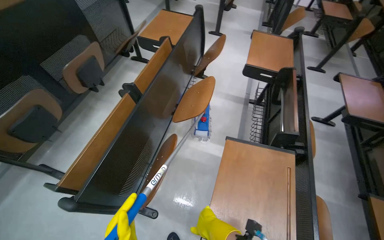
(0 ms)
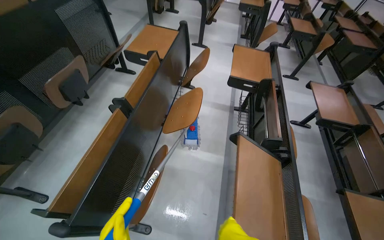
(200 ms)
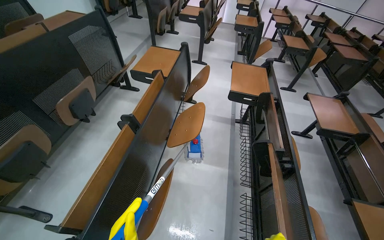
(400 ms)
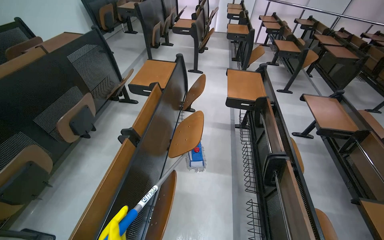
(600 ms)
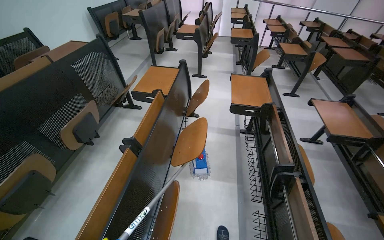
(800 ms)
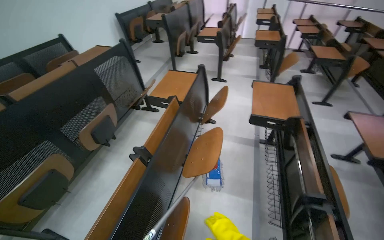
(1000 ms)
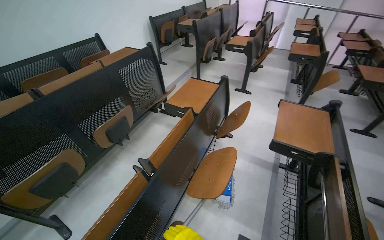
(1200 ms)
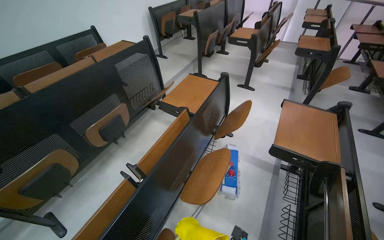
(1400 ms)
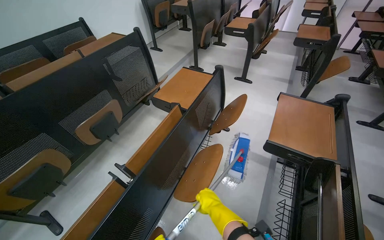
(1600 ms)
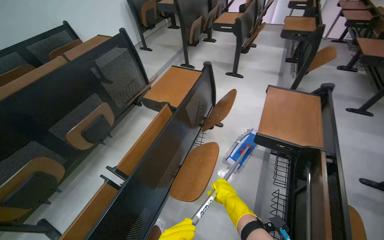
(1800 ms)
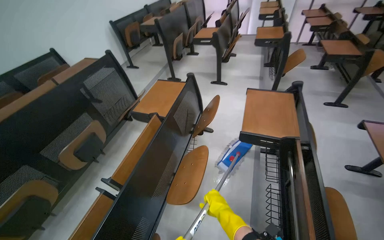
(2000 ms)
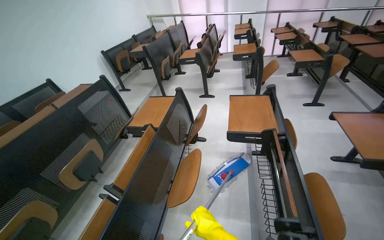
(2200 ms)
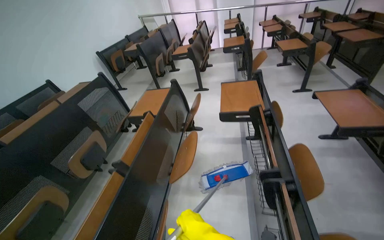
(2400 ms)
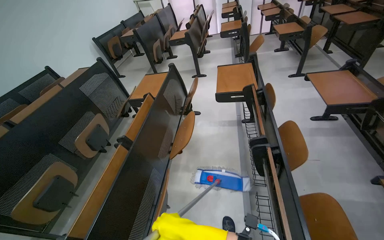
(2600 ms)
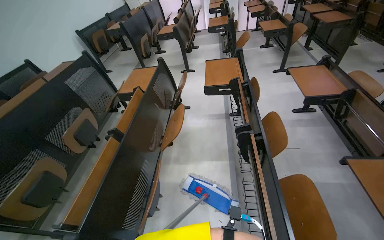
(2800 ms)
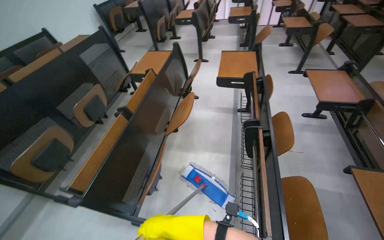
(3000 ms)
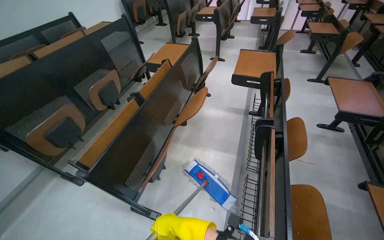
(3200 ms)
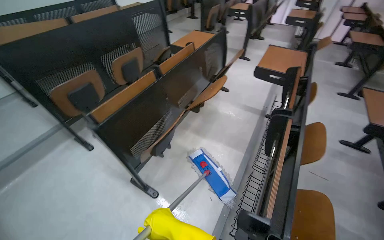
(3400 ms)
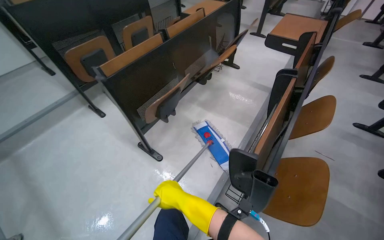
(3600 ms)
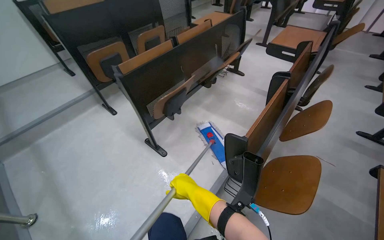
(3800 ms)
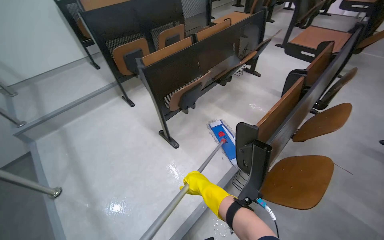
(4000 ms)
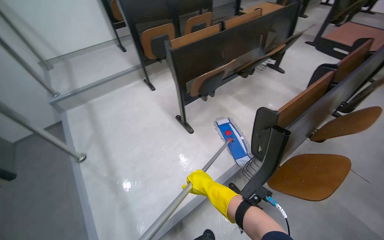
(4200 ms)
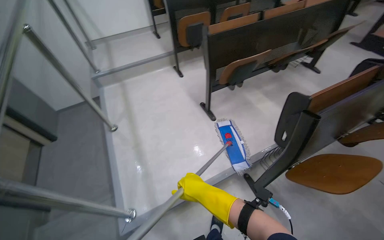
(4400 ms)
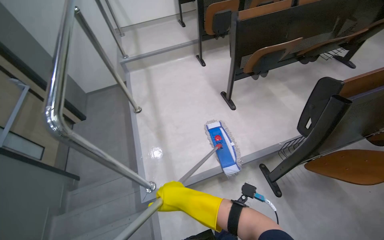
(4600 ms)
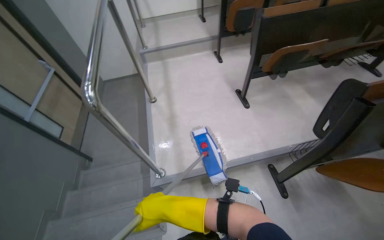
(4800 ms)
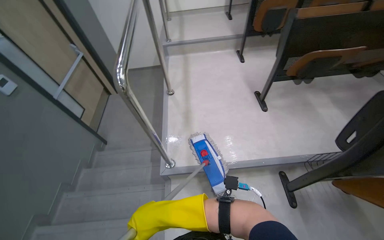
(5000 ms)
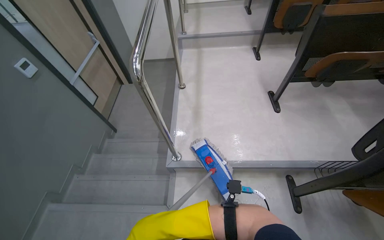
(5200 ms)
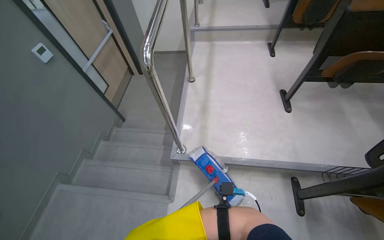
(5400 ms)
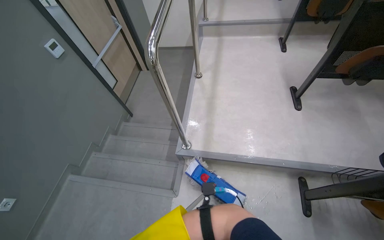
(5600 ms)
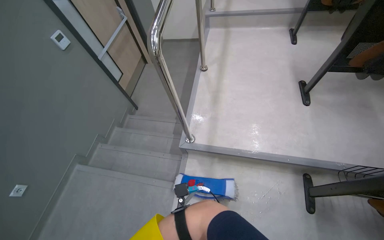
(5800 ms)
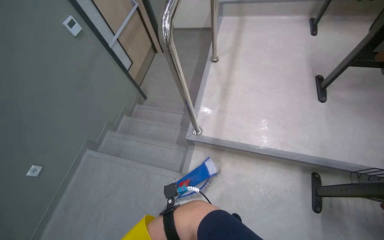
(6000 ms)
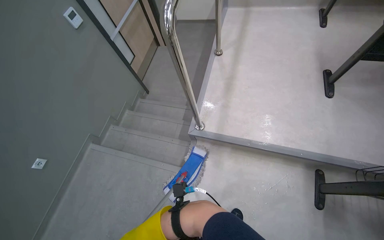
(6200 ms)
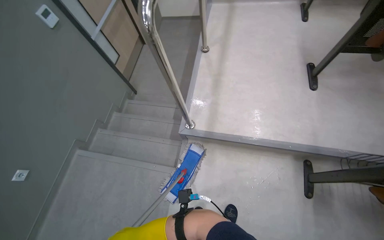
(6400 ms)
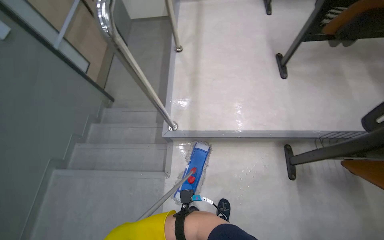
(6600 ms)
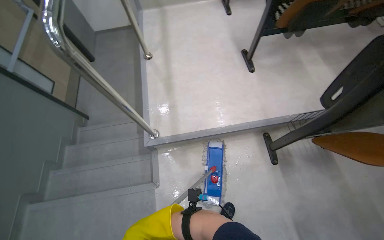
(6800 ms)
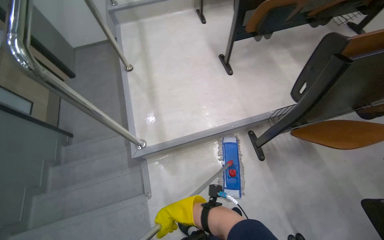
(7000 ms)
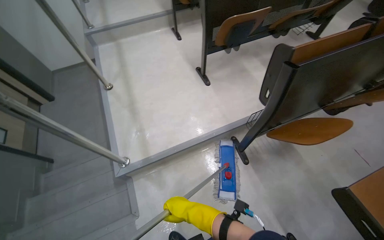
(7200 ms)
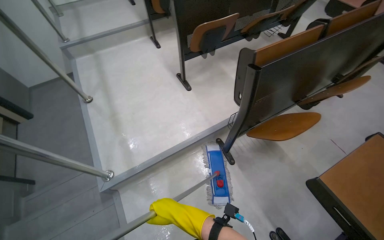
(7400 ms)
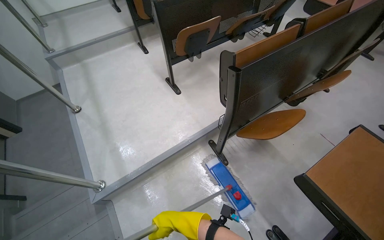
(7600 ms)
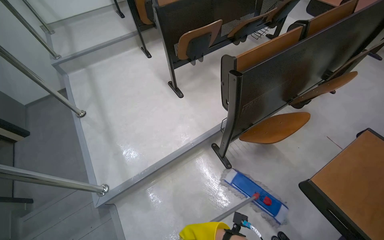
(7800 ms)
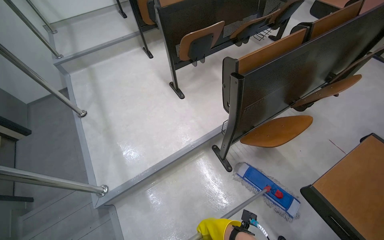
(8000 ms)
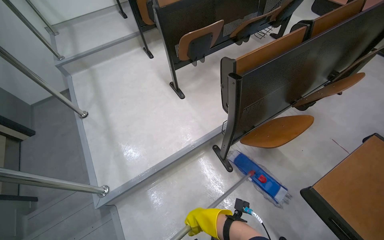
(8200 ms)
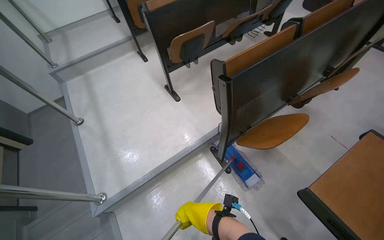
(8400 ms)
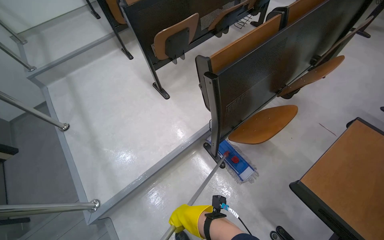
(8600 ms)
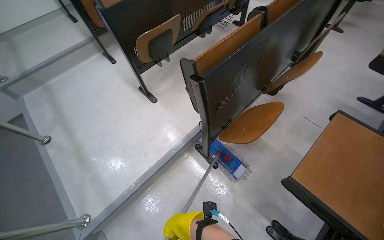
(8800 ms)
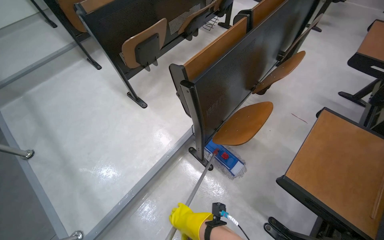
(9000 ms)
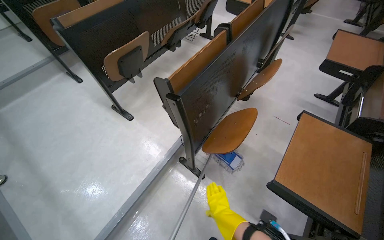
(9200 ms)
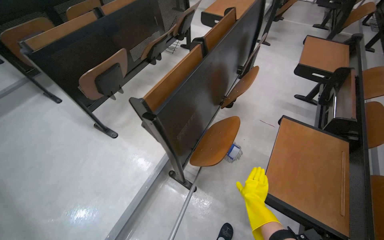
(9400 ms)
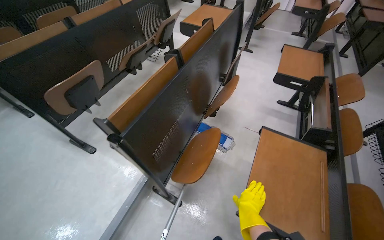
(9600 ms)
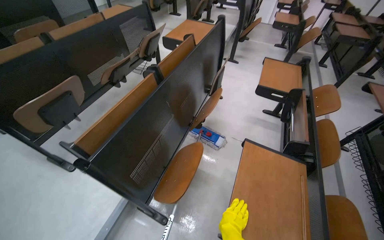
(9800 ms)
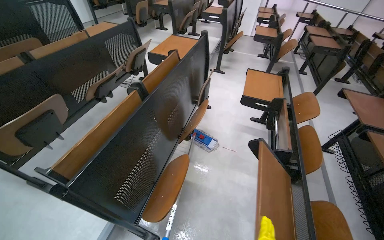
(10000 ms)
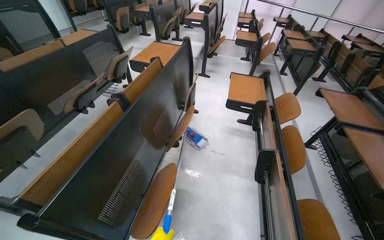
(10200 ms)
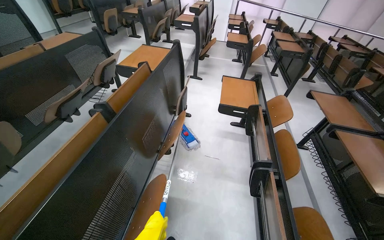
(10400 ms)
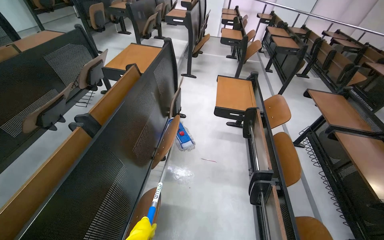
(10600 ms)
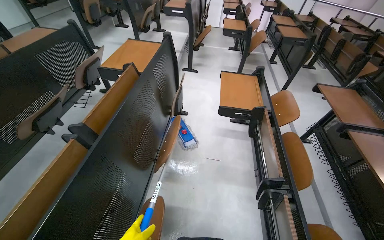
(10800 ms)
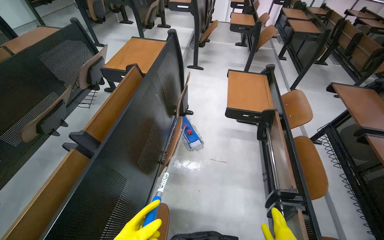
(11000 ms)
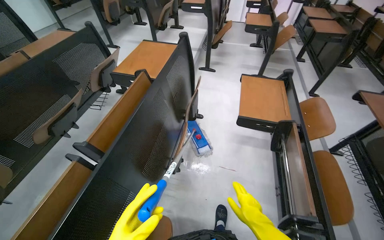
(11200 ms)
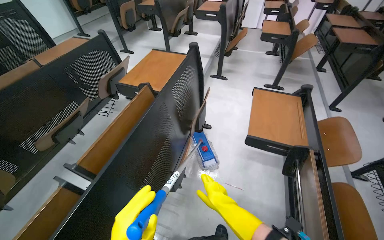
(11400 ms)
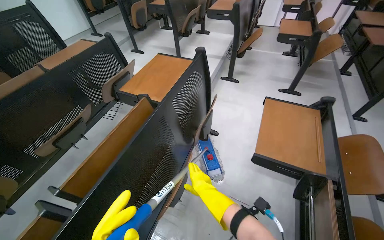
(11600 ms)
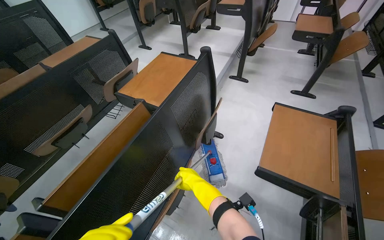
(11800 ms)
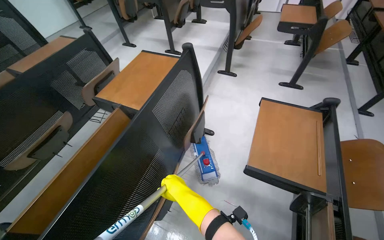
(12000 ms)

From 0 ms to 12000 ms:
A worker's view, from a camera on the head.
Job: mopping floor.
The whole recording: Mopping lecture hall floor. The worker mops the floor of the lecture hall, moving the mop through the aisles between seats.
From 1600 ms to 3000 ms: The head travels about 60 cm.
From 3000 ms to 4400 ms: The head travels approximately 70 cm. The wearer looks some 50 degrees further to the left.
From 4400 ms to 6000 ms: The head rotates about 40 degrees to the left. The wearer looks about 15 degrees further downward.
From 6000 ms to 7600 ms: The head turns to the right by approximately 50 degrees.
From 7600 ms to 9000 ms: The right hand reaches approximately 10 cm farther from the camera, then returns.
From 9000 ms to 10400 ms: The head travels some 40 cm. The wearer looks some 30 degrees further to the right. The wearer looks some 15 degrees further upward.
From 10400 ms to 12000 ms: The camera is carried about 70 cm.

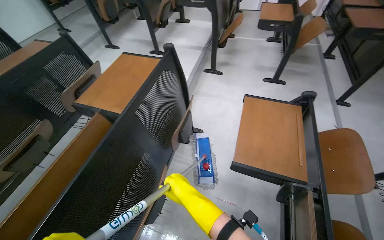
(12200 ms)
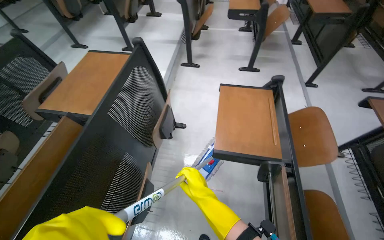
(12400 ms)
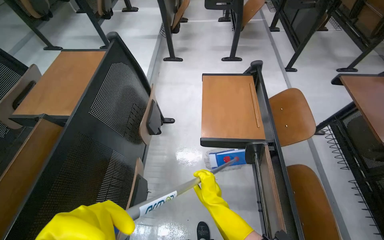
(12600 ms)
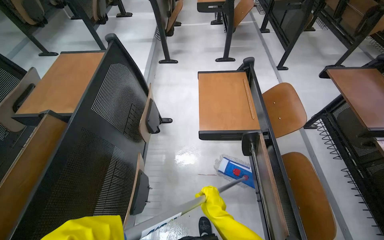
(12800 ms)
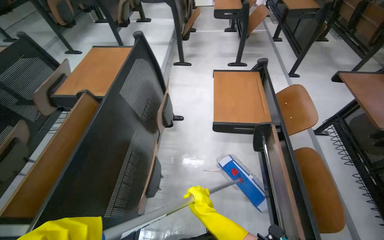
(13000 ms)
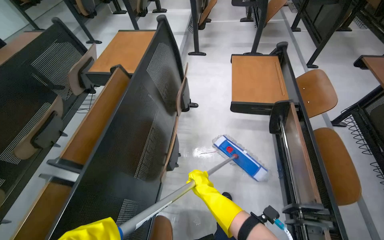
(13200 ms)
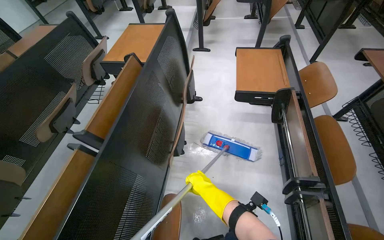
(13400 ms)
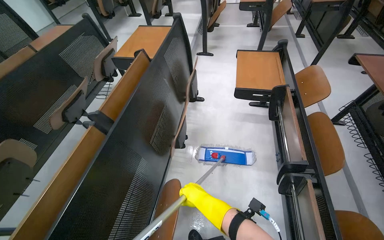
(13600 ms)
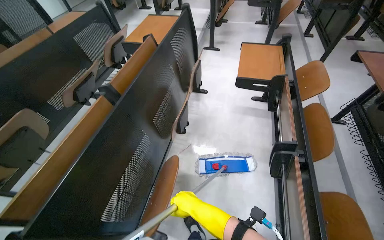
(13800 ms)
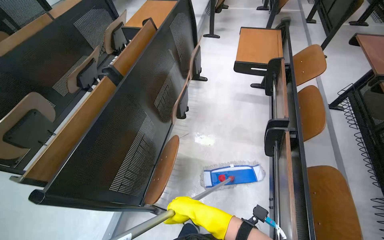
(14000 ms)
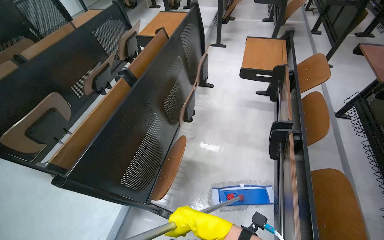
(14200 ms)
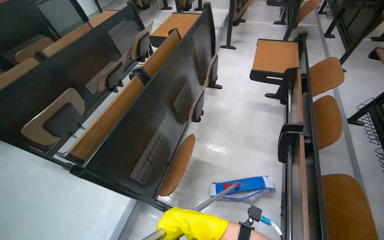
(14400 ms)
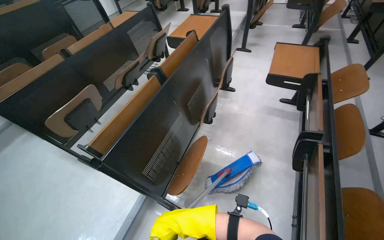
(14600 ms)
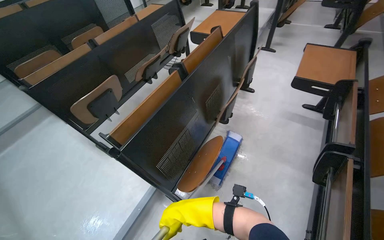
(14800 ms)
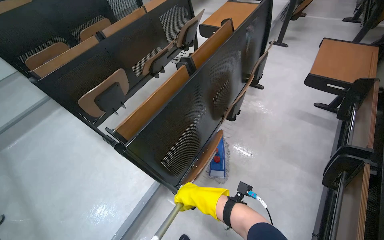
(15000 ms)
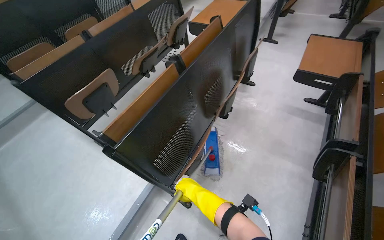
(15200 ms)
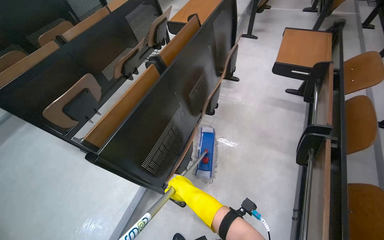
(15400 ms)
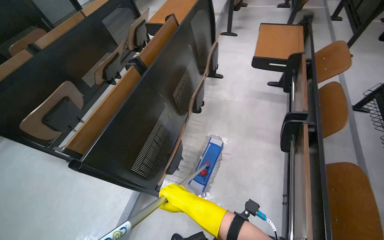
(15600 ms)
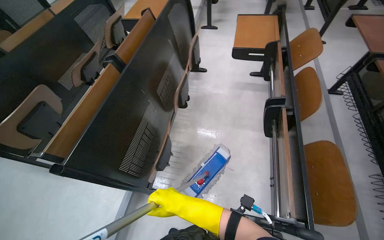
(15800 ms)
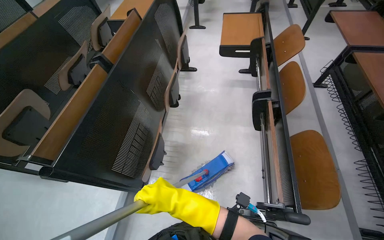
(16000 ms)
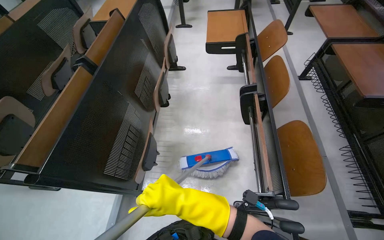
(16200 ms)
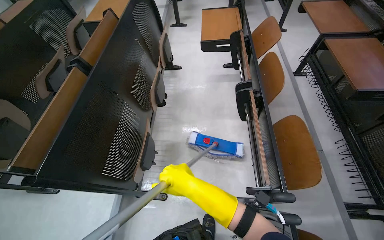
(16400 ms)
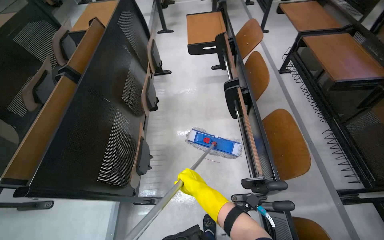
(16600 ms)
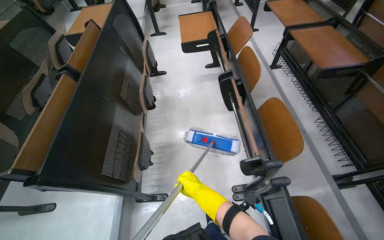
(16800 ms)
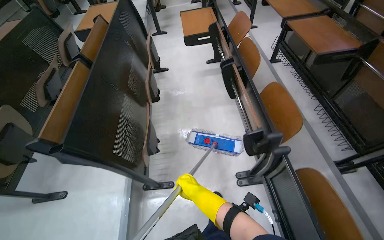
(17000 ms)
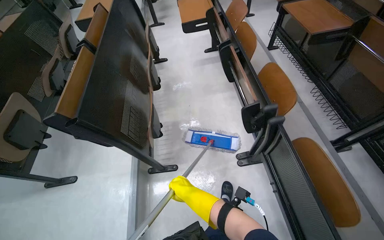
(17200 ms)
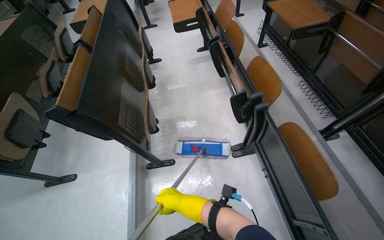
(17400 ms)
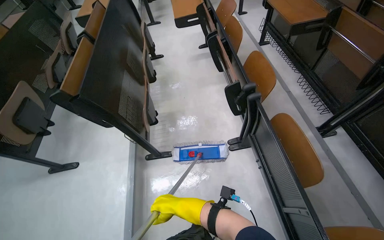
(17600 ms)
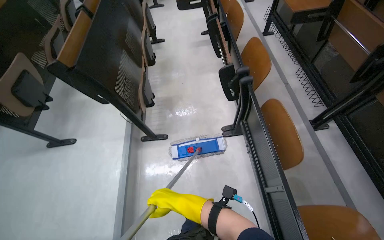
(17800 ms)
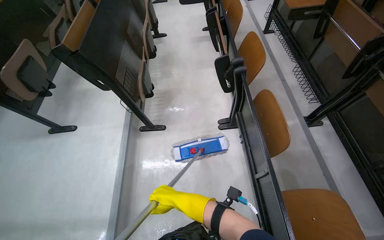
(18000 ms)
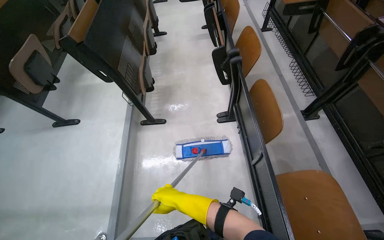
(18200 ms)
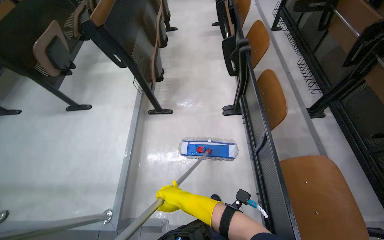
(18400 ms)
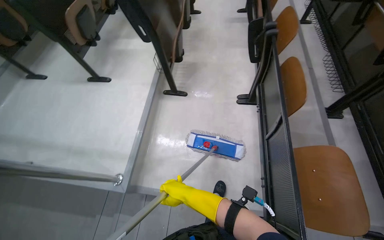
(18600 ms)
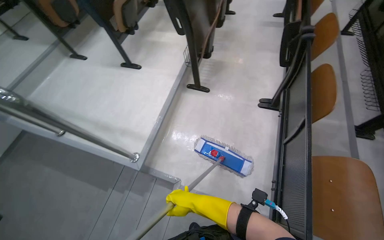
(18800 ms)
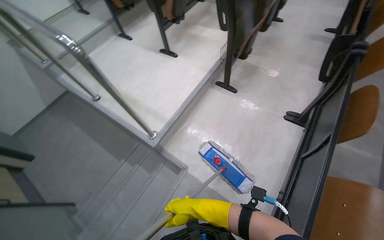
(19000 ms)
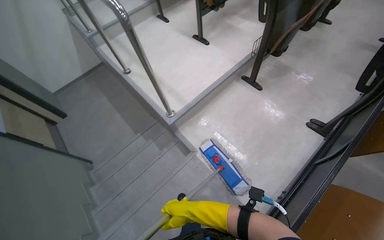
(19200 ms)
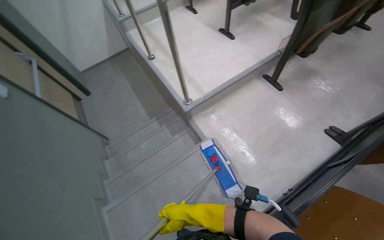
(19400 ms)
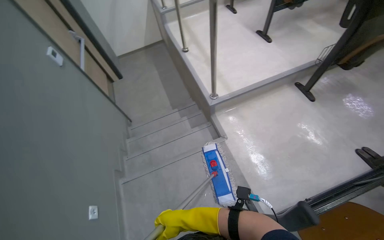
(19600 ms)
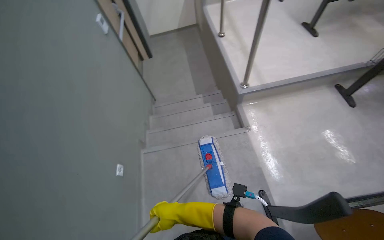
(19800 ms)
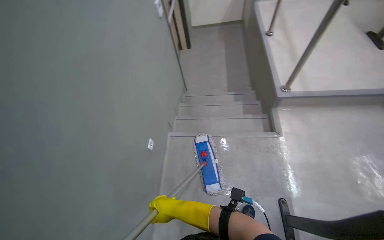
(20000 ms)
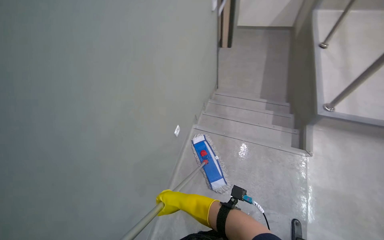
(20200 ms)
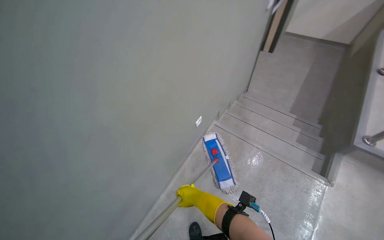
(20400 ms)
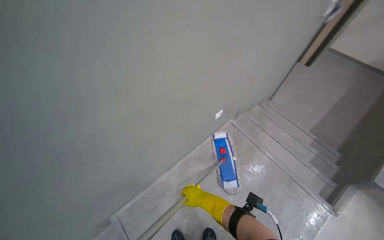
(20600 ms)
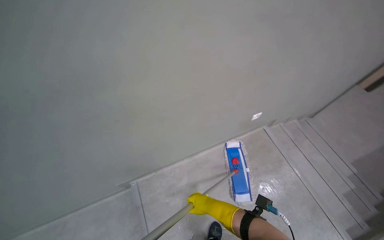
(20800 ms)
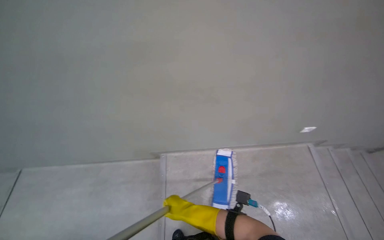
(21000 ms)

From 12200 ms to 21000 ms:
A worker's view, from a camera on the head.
Job: mopping floor.
The whole recording: Mopping lecture hall floor. The worker mops the floor of the lecture hall, moving the mop through the aisles between seats.
From 12200 ms to 13600 ms: The wearer moves some 60 cm.
From 13600 ms to 15200 ms: The wearer looks some 20 degrees further to the left. The right hand moves approximately 35 cm nearer to the camera and comes back.
From 15200 ms to 16600 ms: The head rotates approximately 35 degrees to the right. The right hand travels nearer to the camera and back again, some 20 cm each way.
From 16600 ms to 18000 ms: The camera is carried some 70 cm.
From 18000 ms to 19600 ms: The head travels approximately 80 cm. The head turns to the left by about 75 degrees.
From 19600 ms to 21000 ms: The wearer moves roughly 50 cm. The head rotates roughly 105 degrees to the left. The view tilts roughly 15 degrees downward.
